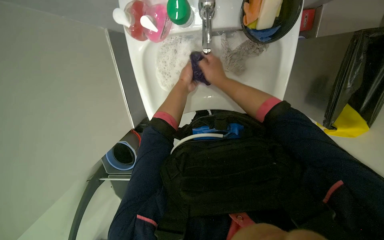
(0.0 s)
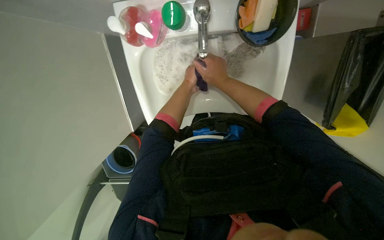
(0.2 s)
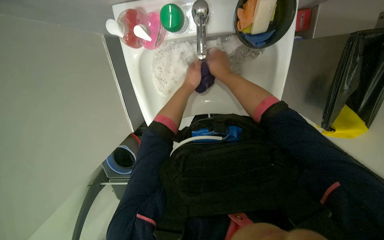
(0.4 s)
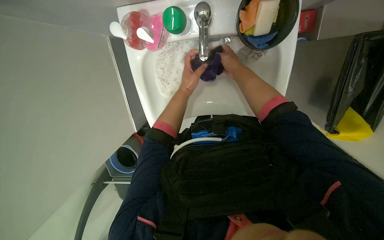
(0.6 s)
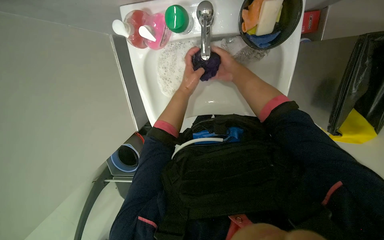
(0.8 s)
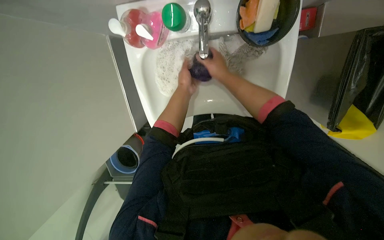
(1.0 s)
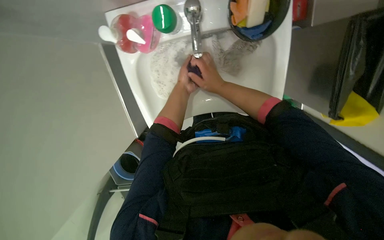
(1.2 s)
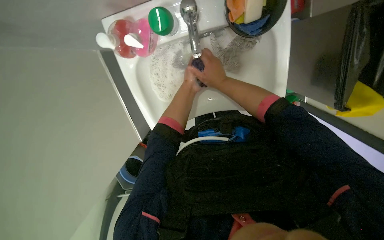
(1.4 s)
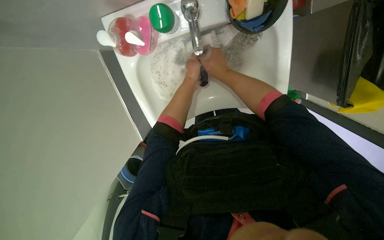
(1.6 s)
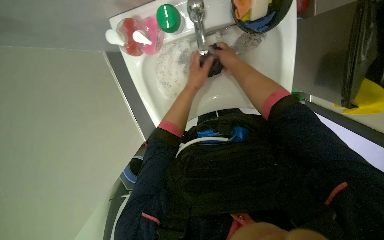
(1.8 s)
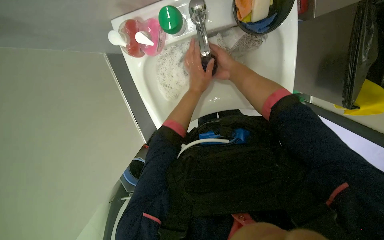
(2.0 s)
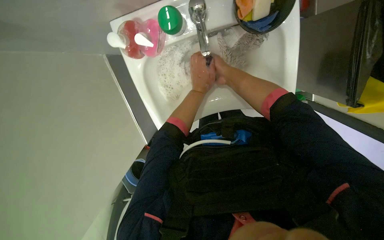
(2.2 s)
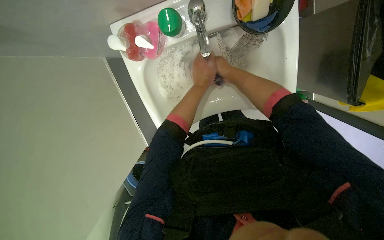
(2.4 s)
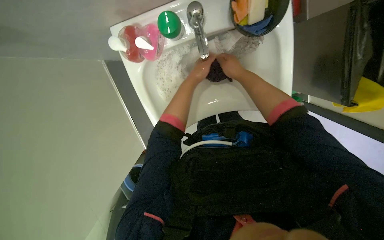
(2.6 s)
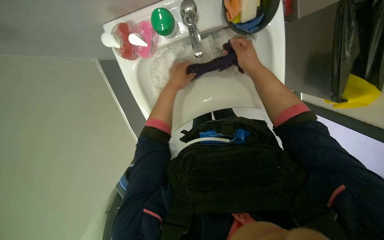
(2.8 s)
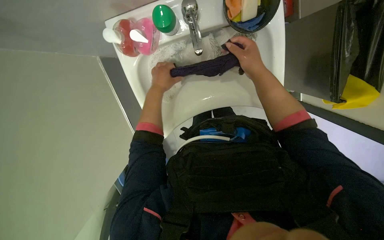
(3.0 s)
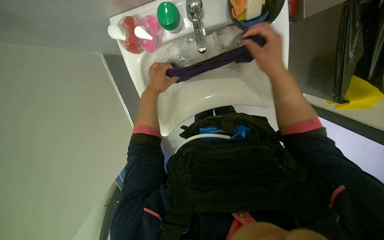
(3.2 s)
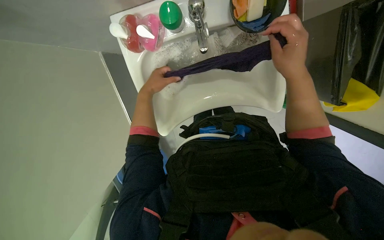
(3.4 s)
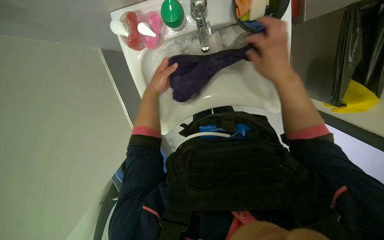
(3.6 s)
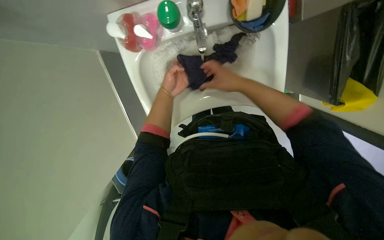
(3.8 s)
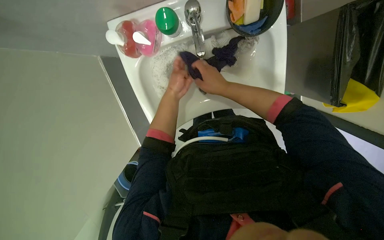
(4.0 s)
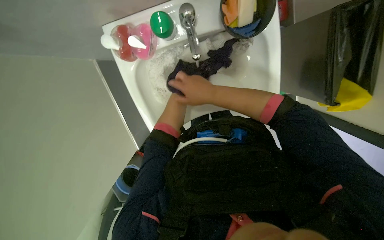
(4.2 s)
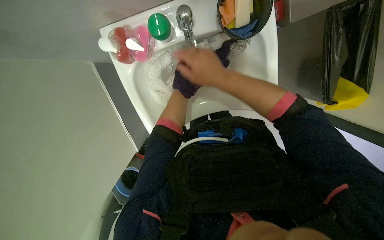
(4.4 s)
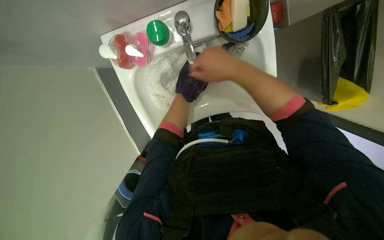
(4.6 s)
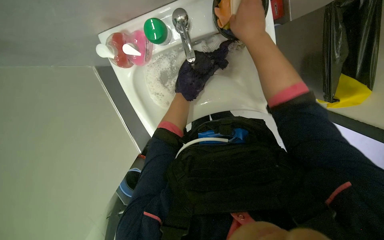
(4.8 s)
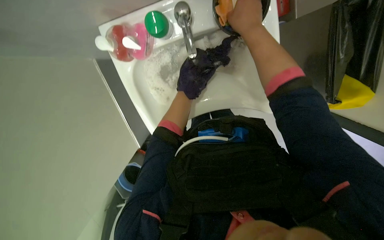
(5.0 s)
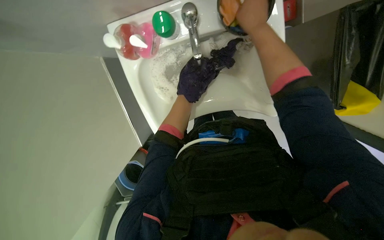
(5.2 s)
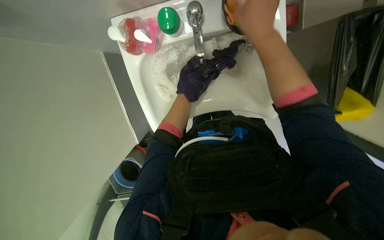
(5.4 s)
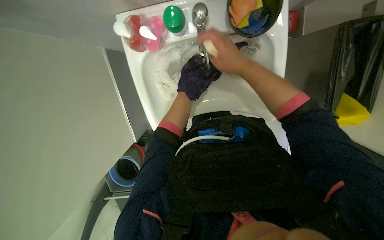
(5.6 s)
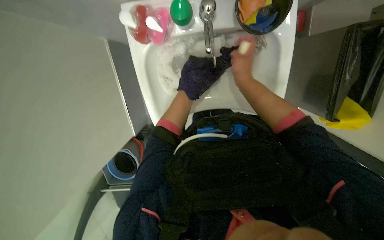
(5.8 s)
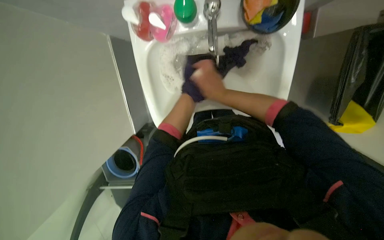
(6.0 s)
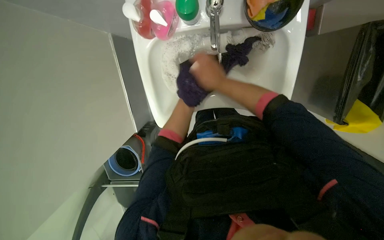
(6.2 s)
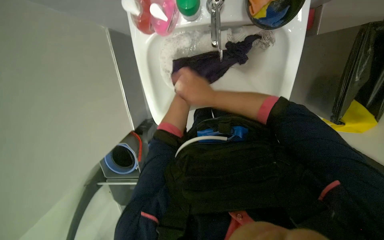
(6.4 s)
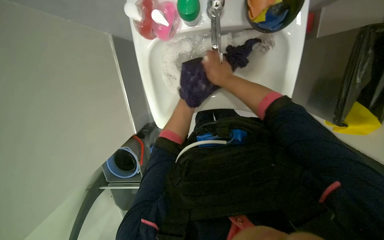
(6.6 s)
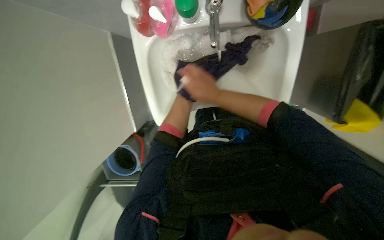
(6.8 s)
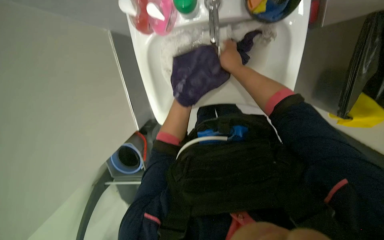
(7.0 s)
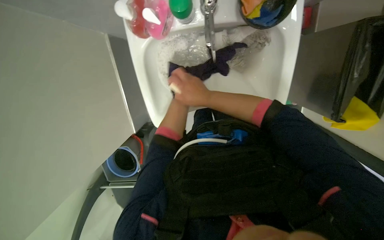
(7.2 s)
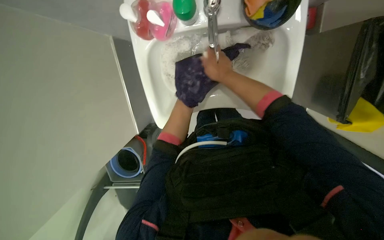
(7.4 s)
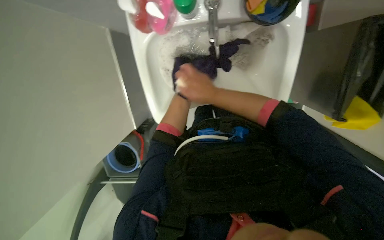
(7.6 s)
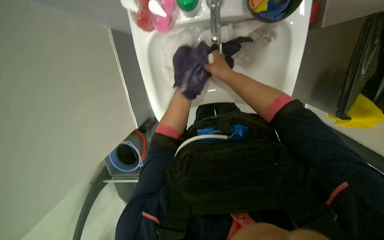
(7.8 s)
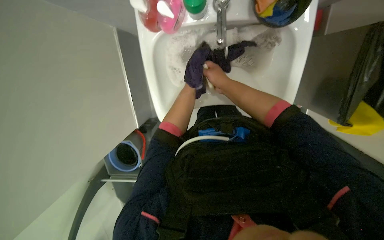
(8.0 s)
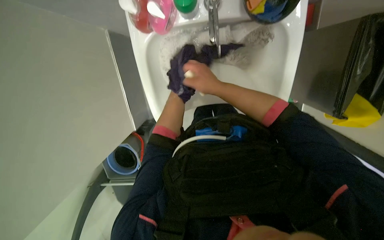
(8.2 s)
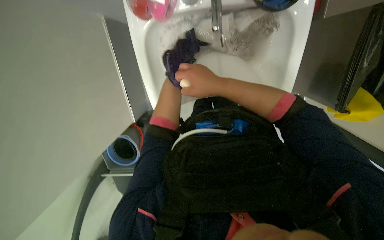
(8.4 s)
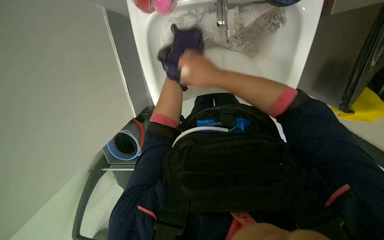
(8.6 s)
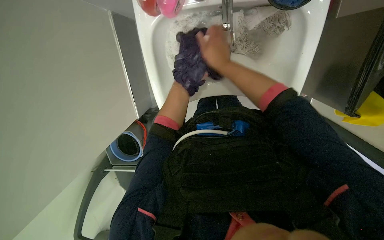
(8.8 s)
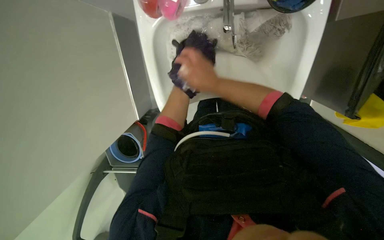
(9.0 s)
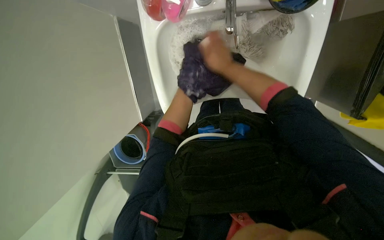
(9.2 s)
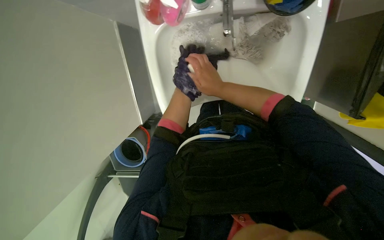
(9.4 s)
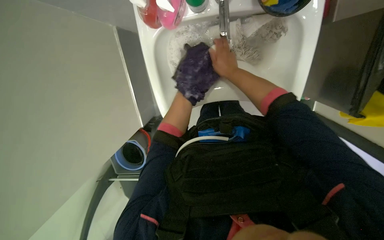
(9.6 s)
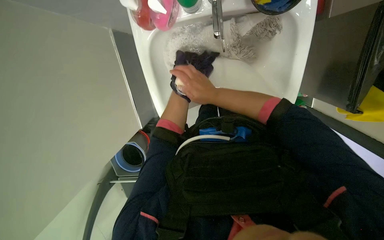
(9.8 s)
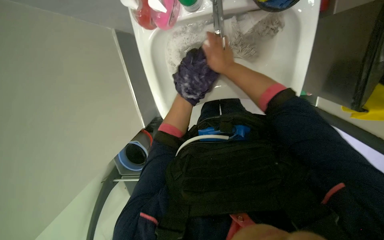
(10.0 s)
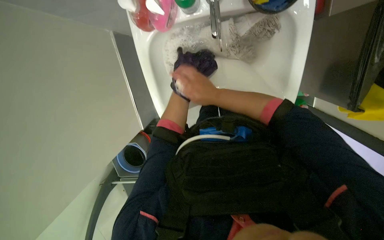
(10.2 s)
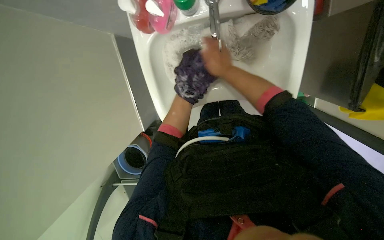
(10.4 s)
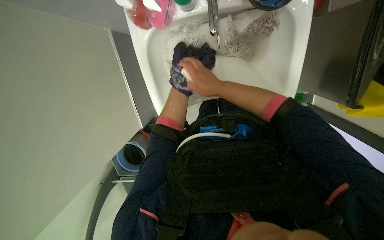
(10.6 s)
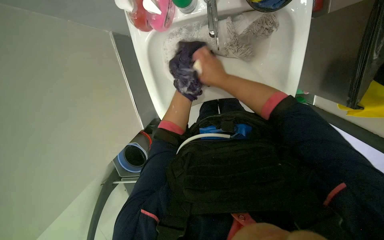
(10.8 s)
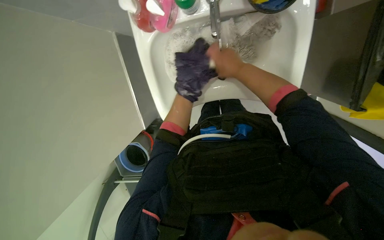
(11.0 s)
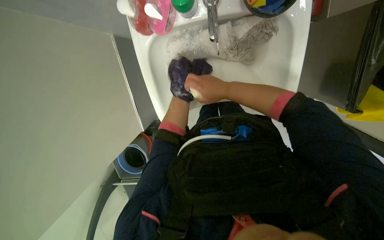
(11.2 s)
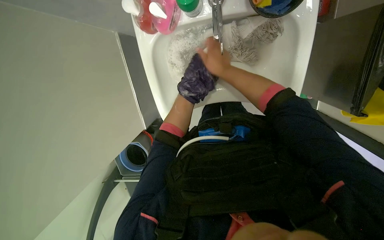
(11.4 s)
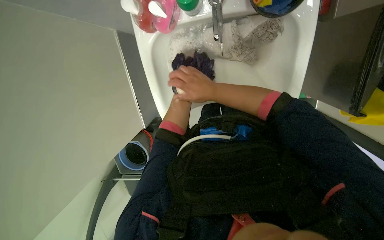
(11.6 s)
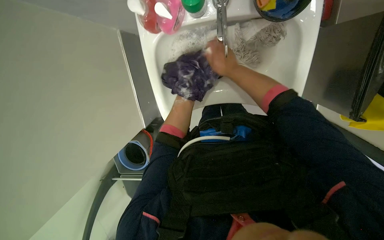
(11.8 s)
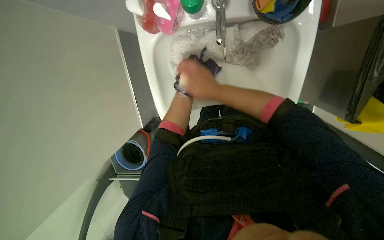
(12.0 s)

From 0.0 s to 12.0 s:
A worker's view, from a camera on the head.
Job: preparing cleaning supplies.
The whole recording: Washing cloths in sink. The worker washes a purple cloth in the sink, scrubbing and rinsing it.
From 1.6 s to 3.0 s: The left hand moves to the left, approximately 10 cm.
From 6.0 s to 7.6 s: The left hand is displaced farther from the camera by roughly 10 cm.

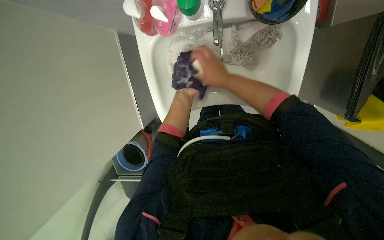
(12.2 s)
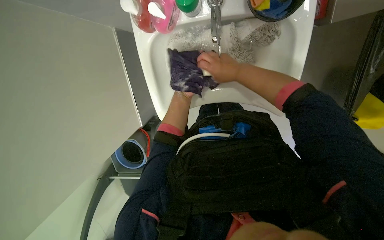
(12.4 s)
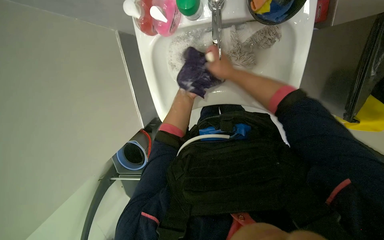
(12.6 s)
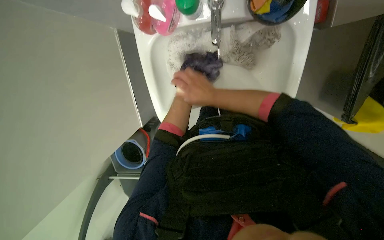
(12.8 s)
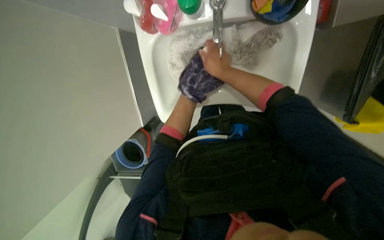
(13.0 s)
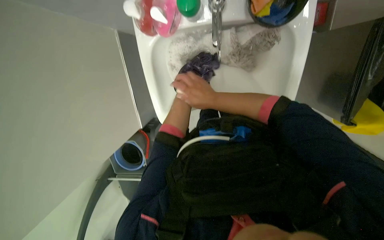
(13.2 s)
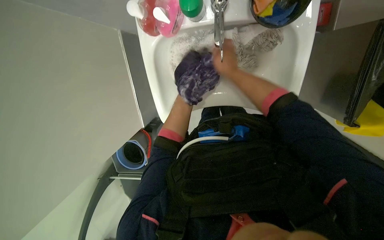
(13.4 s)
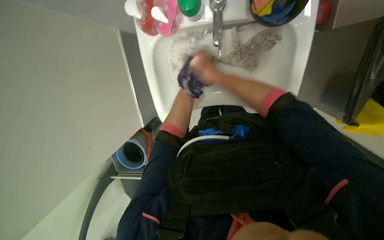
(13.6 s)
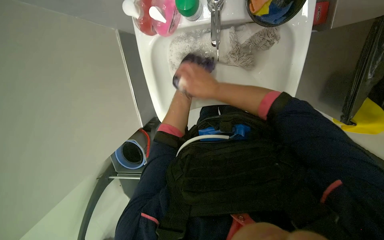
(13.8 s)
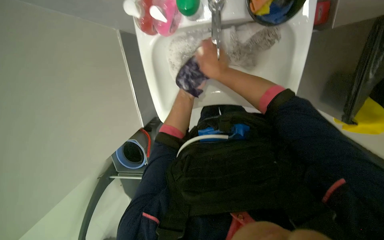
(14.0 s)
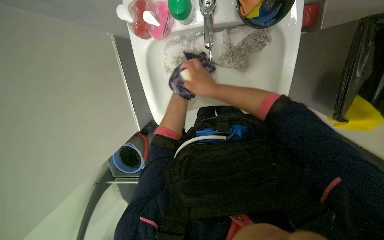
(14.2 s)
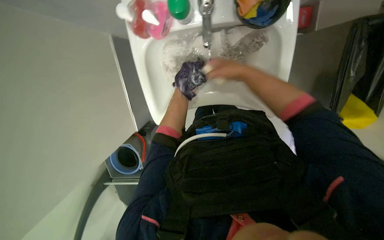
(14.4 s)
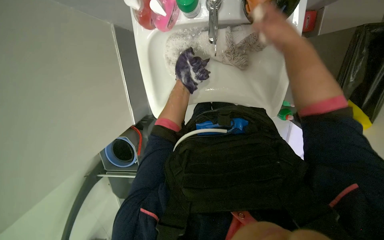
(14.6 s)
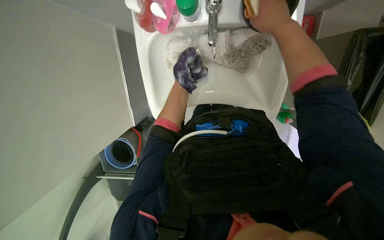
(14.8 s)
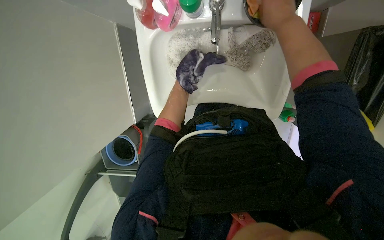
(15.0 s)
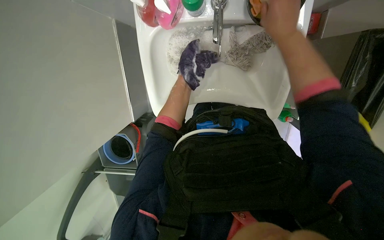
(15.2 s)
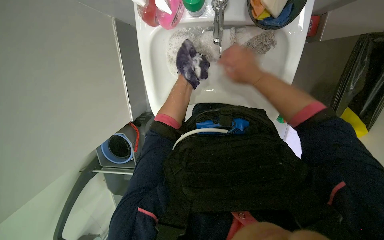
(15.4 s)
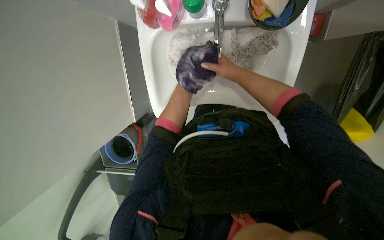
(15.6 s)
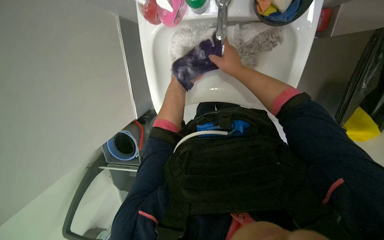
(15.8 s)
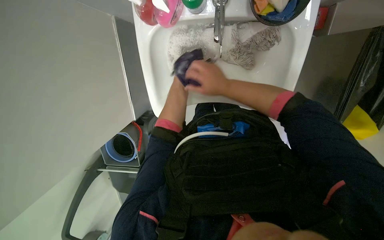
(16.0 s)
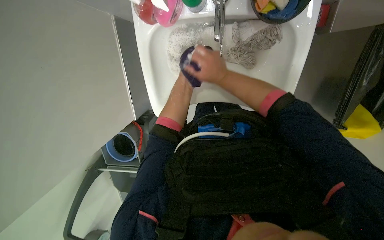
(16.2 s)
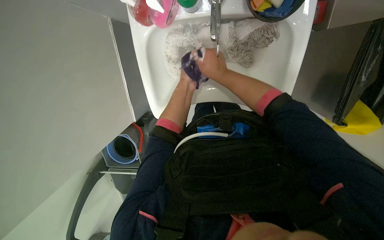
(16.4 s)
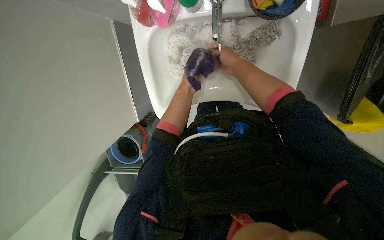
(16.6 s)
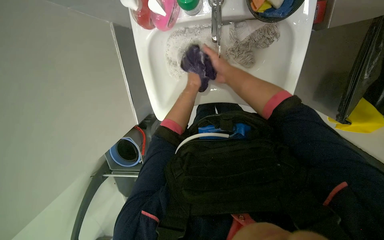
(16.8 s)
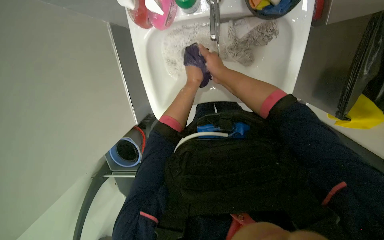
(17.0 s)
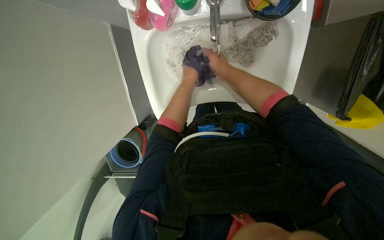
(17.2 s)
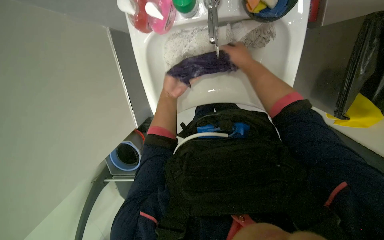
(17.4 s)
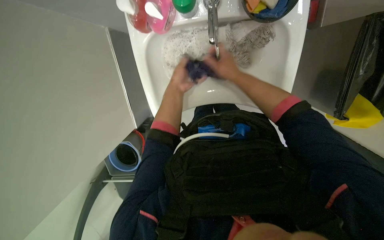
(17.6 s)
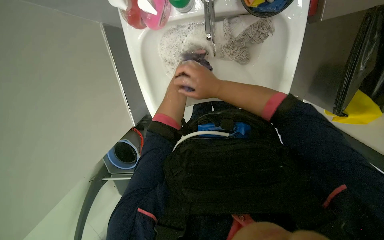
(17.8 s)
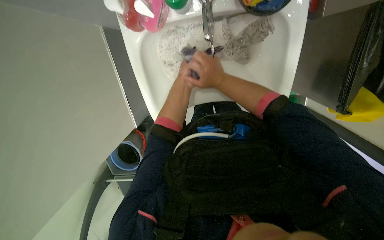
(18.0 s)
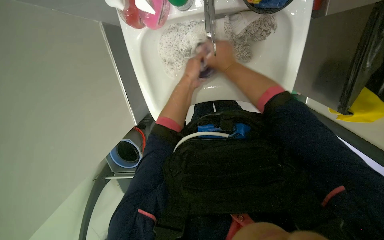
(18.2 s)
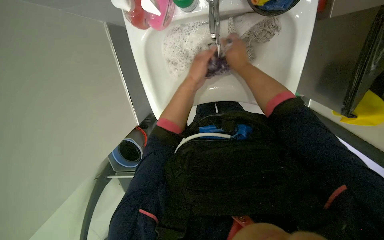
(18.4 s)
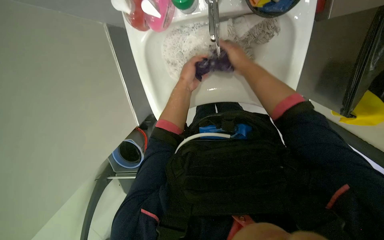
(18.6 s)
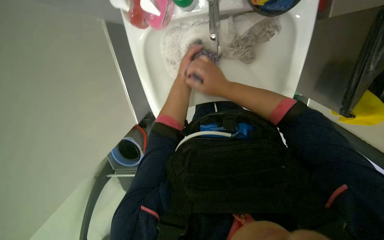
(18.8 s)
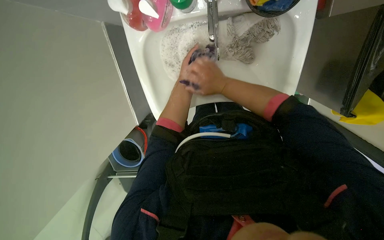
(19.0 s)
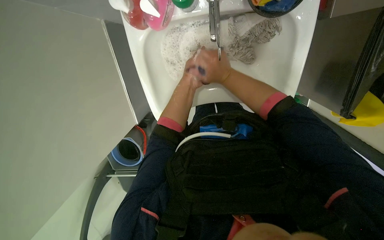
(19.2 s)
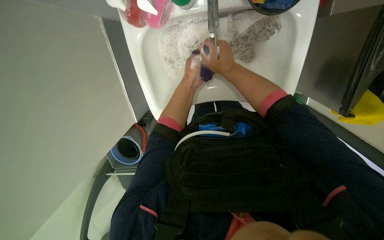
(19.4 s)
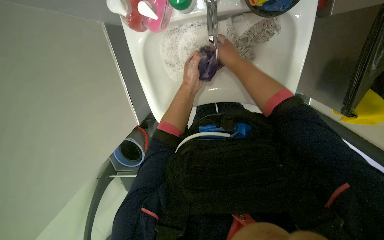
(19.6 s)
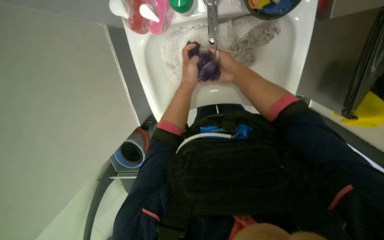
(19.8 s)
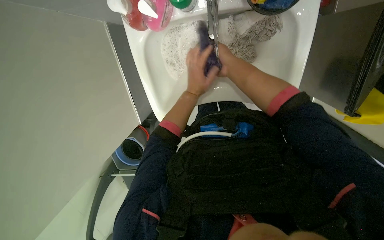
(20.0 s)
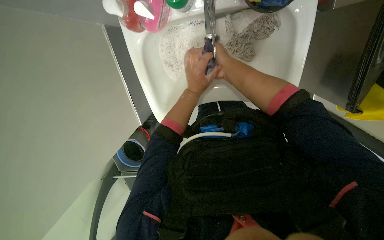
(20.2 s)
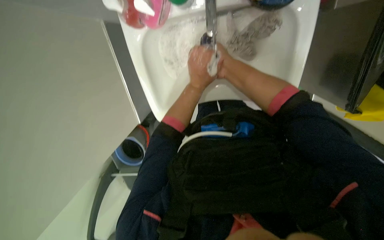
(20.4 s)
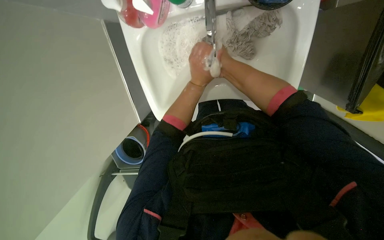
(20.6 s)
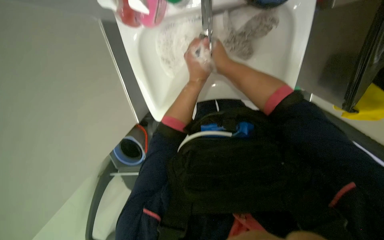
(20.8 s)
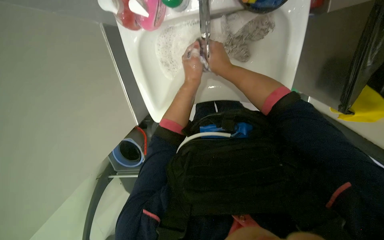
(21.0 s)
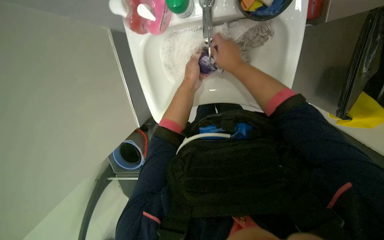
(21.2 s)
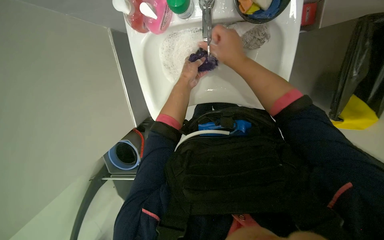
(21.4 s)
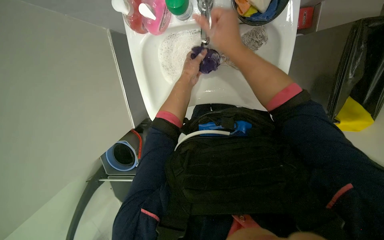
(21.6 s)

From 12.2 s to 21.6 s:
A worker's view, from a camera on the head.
Job: preparing cleaning supplies.
The whole recording: Washing cloths in sink. The worker washes a purple cloth in the sink, scrubbing and rinsing it.
From 13.8 s to 15.4 s: The right hand is displaced to the right by roughly 10 cm.
From 15.4 s to 17.0 s: The right hand shifts roughly 10 cm to the left.
From 17.0 s to 18.4 s: The right hand moves left and right over approximately 10 cm, changing direction 2 times.
From 20.0 s to 21.6 s: The right hand moves nearer to the camera, roughly 15 cm.
